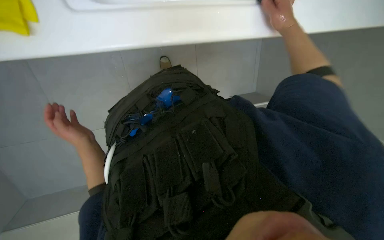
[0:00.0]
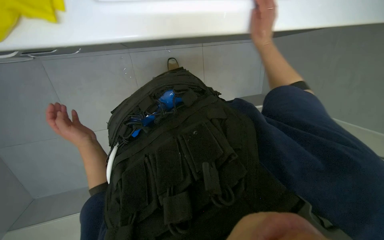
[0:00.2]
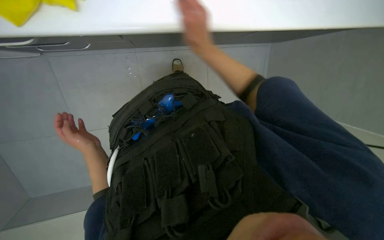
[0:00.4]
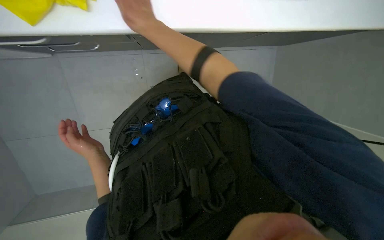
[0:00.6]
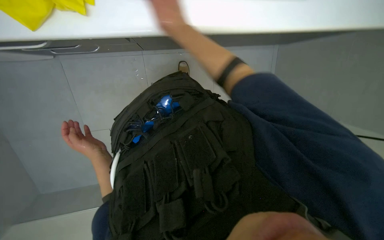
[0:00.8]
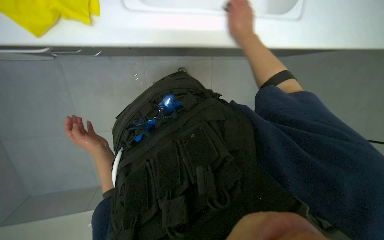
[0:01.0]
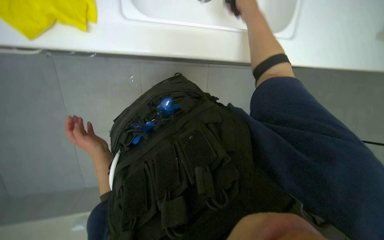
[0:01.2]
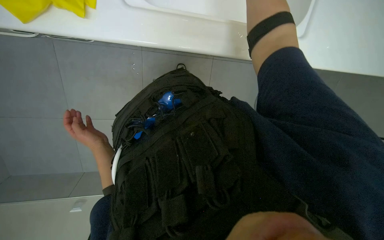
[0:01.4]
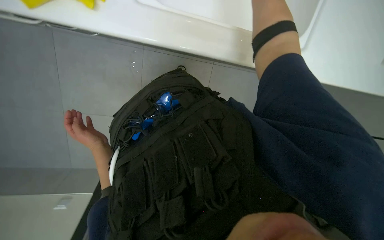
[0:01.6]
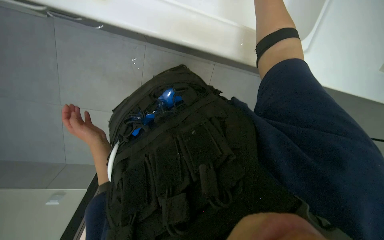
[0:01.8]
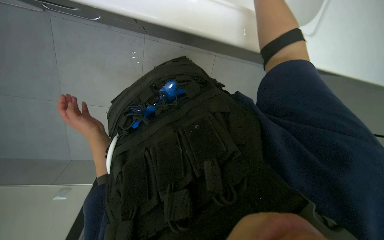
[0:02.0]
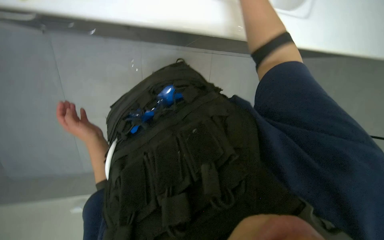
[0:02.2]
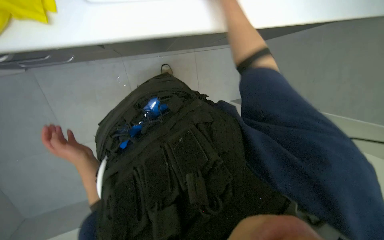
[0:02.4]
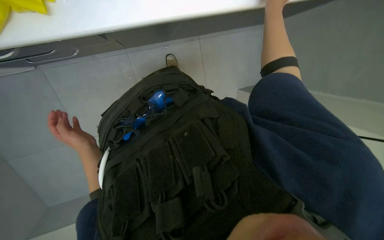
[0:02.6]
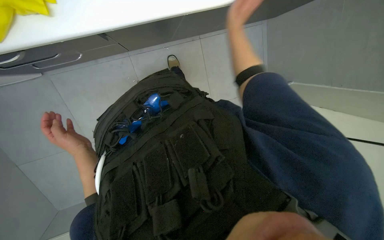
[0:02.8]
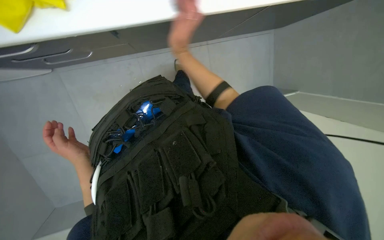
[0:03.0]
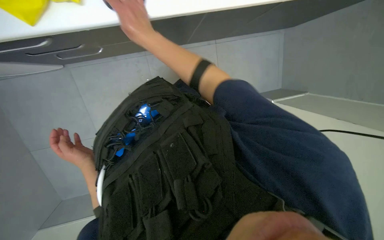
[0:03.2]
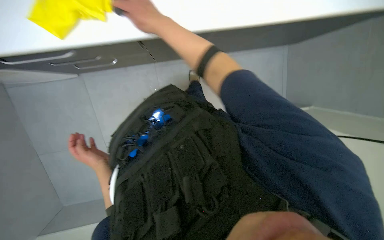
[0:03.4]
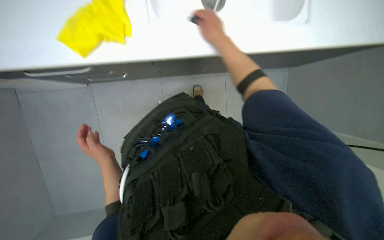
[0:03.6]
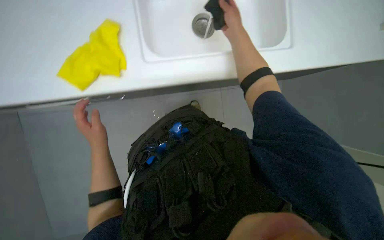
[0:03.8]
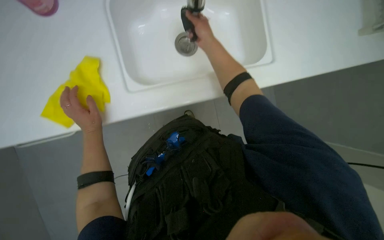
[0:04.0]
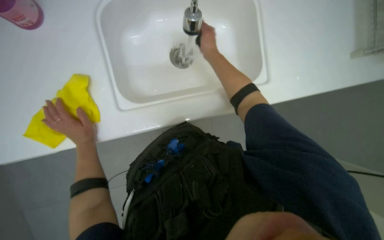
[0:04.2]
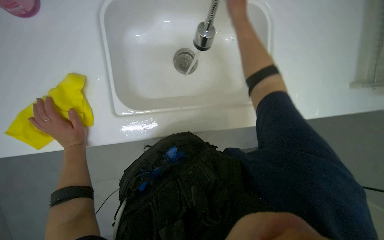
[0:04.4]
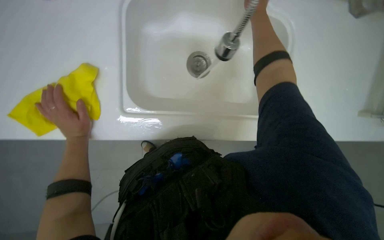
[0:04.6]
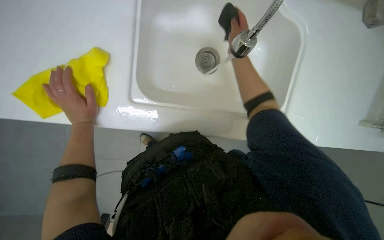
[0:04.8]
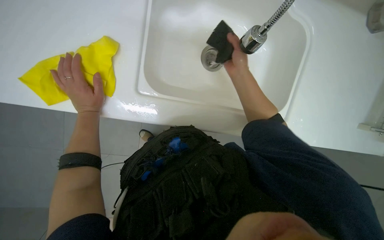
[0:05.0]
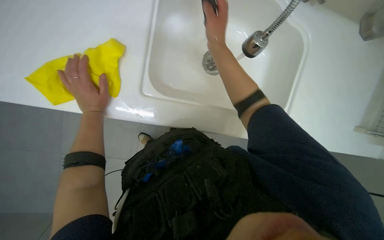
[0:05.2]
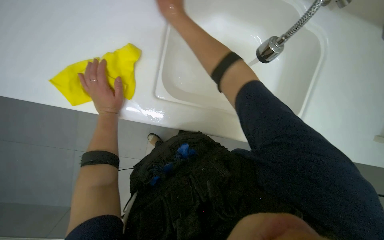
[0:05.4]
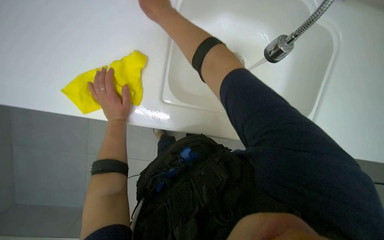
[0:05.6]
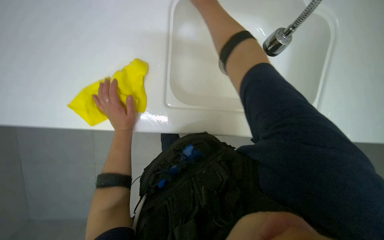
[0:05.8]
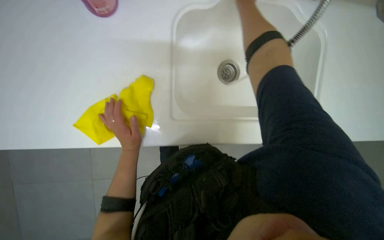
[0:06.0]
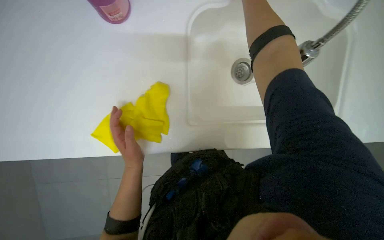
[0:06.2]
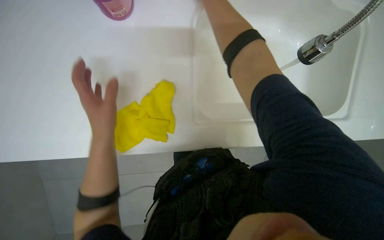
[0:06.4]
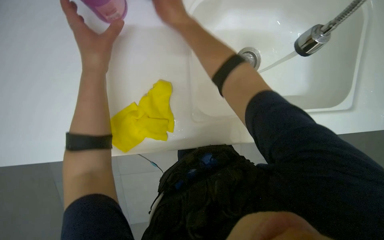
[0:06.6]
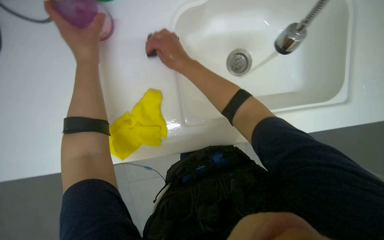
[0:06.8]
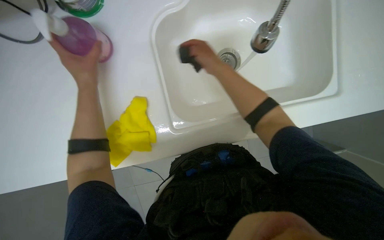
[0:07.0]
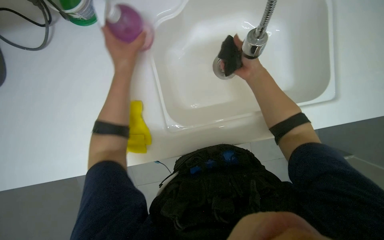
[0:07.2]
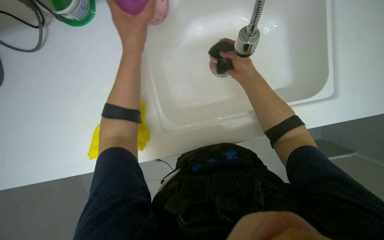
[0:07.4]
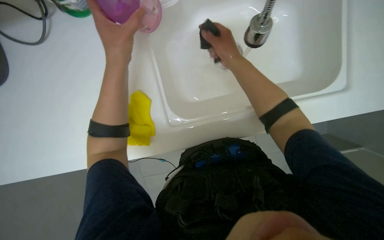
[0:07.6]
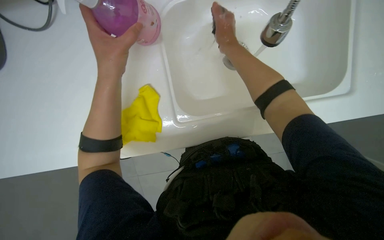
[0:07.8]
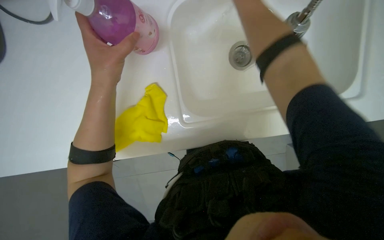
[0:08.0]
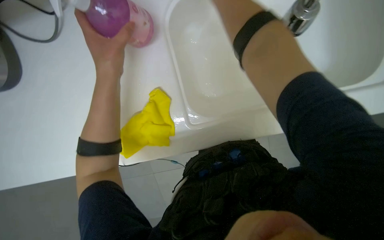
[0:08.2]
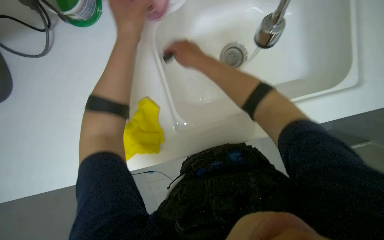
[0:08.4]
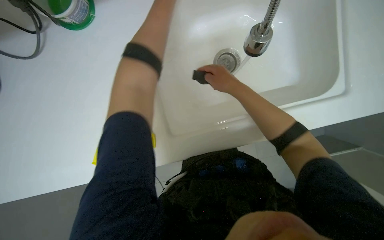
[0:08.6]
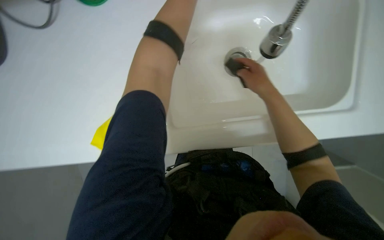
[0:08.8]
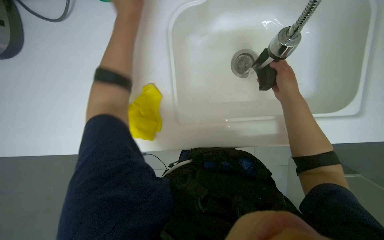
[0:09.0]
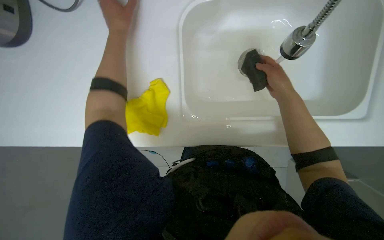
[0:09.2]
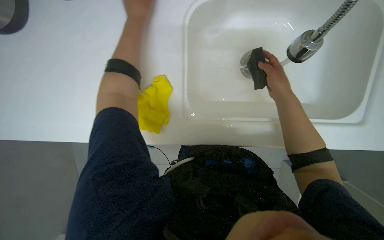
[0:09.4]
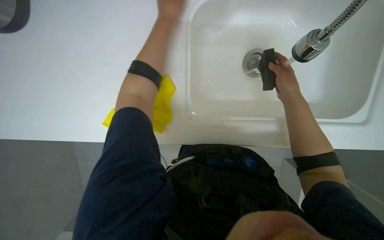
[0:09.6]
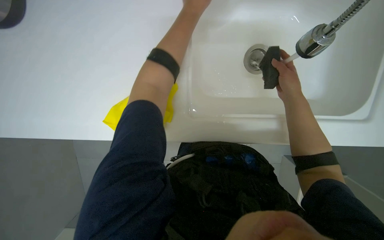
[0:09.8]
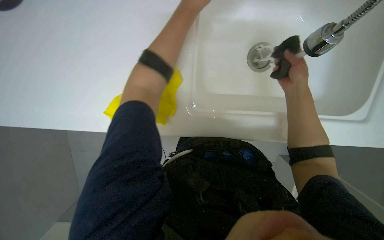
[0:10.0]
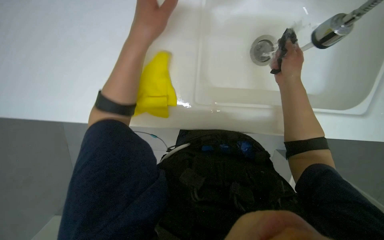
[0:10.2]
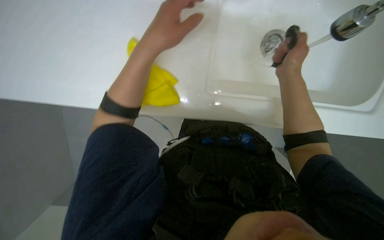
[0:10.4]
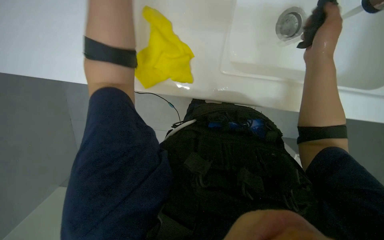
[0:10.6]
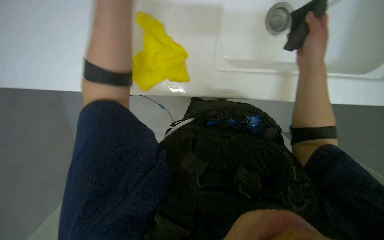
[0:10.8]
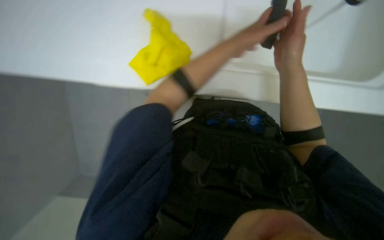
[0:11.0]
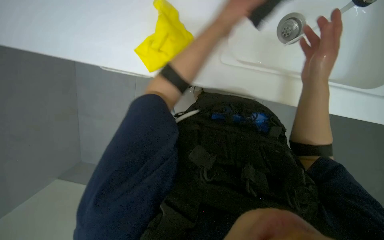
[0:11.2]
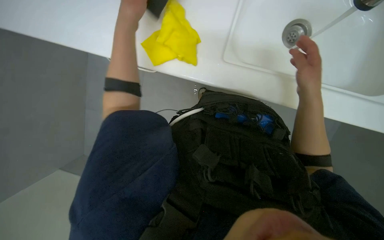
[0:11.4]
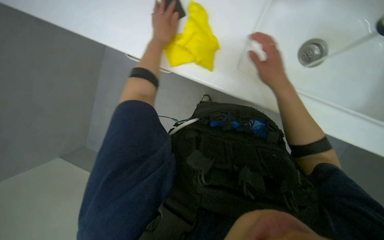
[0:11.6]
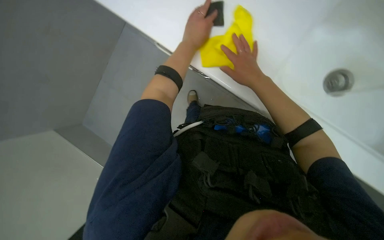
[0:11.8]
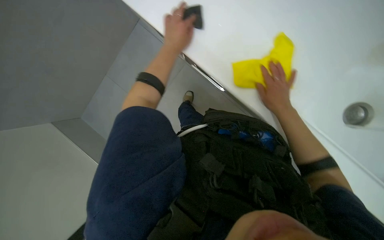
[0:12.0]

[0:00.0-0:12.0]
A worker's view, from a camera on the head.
Job: cleaning kitchen.
The whole recording: Cleaning kitchen sink and countertop. The worker scrubs the kitchen sink and countertop with a sponge and spray cleaner, then rinses the cloth.
0:03.0 to 0:04.4: The view tips upward by about 20 degrees. The left hand travels to the left by roughly 10 cm, while the right hand goes approximately 30 cm up the picture.
0:06.0 to 0:07.6: The left hand heads up the picture and nearer to the camera, covering approximately 35 cm.
0:10.4 to 0:12.0: The left hand moves nearer and farther over about 25 cm, changing direction 2 times. The right hand travels to the left and back again, about 15 cm each way.

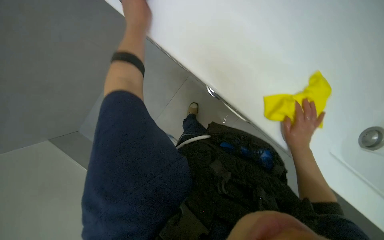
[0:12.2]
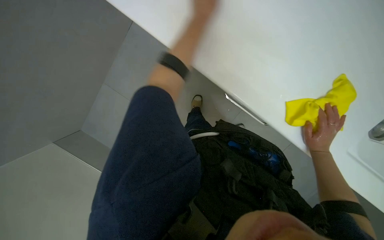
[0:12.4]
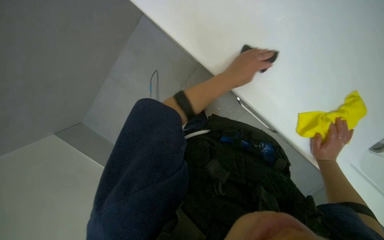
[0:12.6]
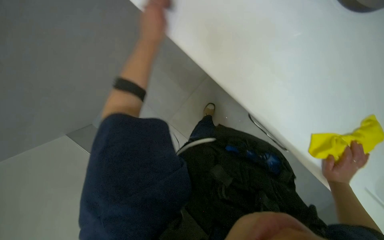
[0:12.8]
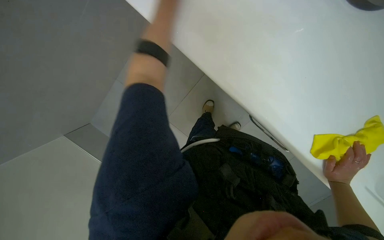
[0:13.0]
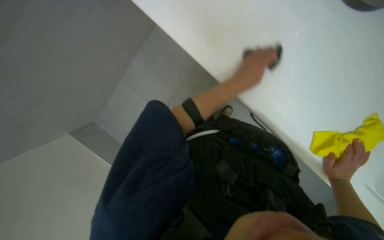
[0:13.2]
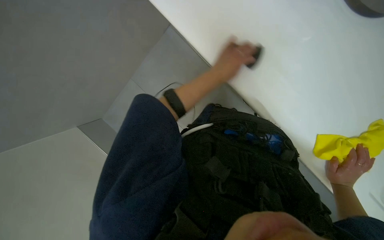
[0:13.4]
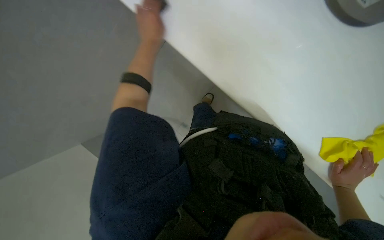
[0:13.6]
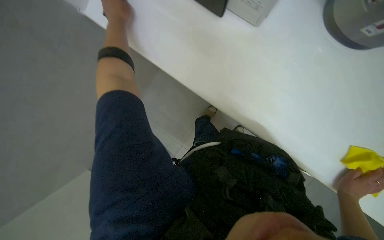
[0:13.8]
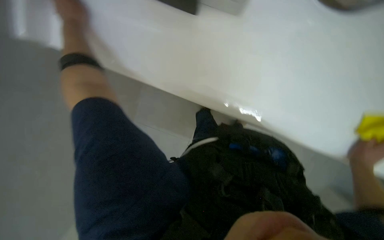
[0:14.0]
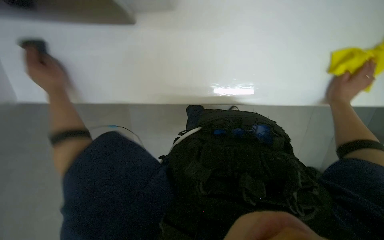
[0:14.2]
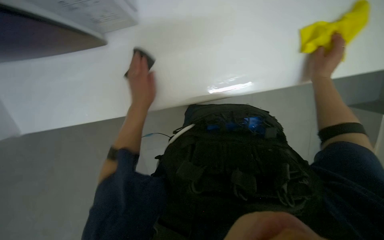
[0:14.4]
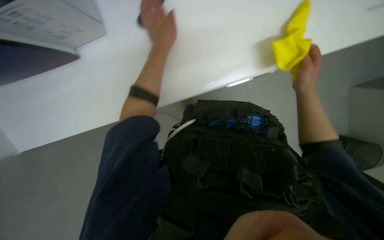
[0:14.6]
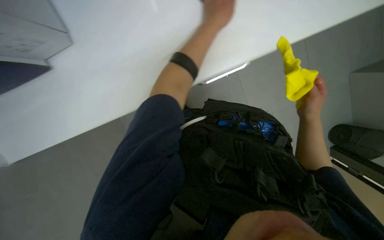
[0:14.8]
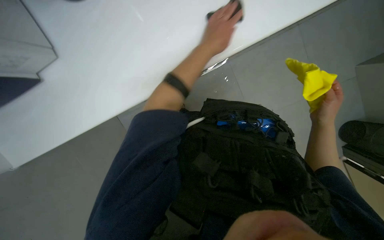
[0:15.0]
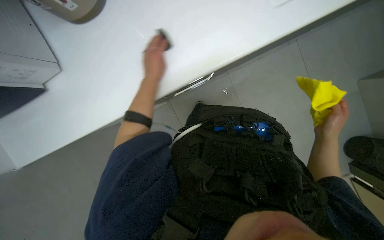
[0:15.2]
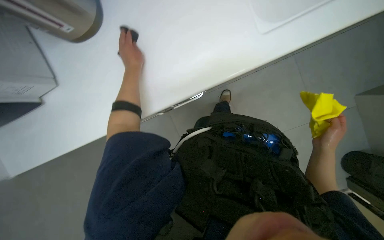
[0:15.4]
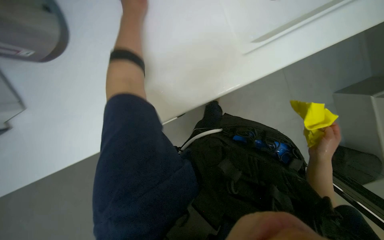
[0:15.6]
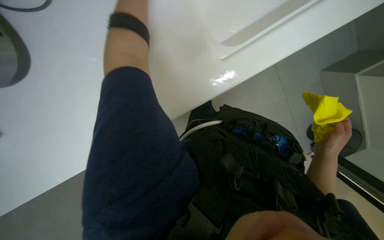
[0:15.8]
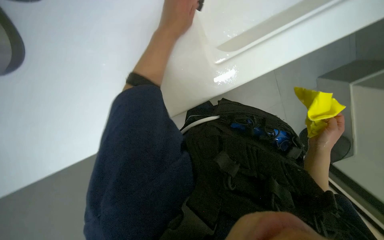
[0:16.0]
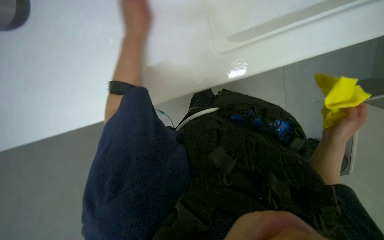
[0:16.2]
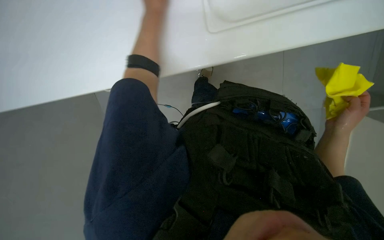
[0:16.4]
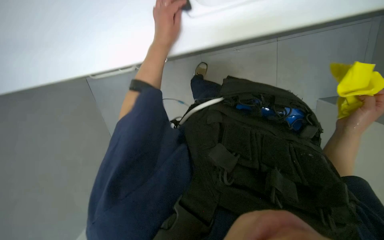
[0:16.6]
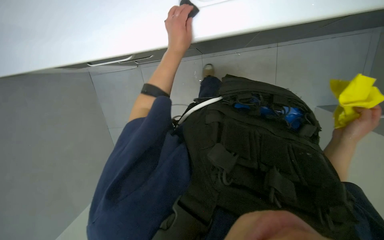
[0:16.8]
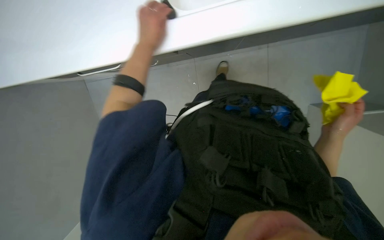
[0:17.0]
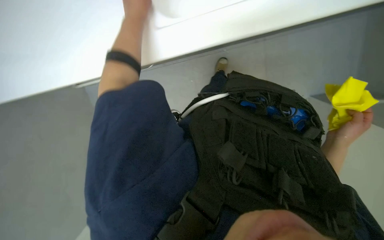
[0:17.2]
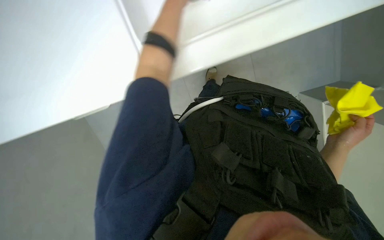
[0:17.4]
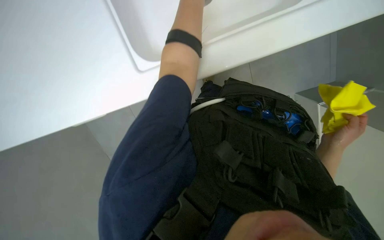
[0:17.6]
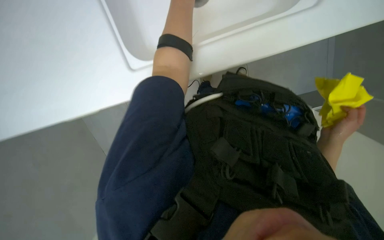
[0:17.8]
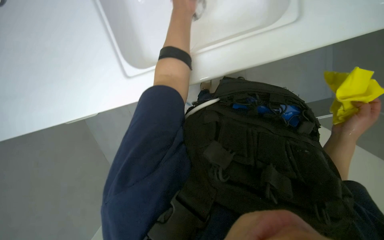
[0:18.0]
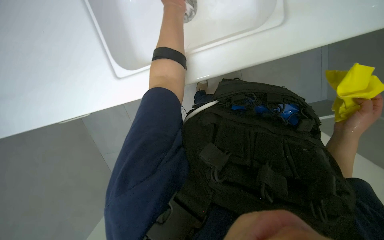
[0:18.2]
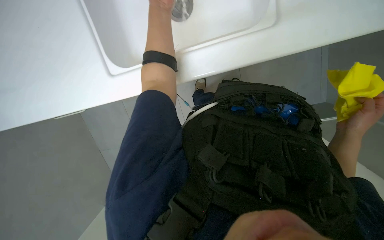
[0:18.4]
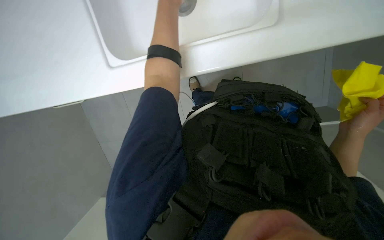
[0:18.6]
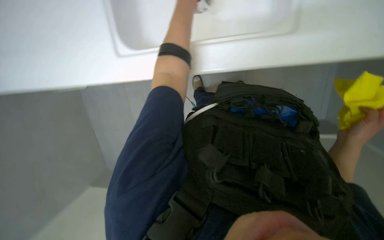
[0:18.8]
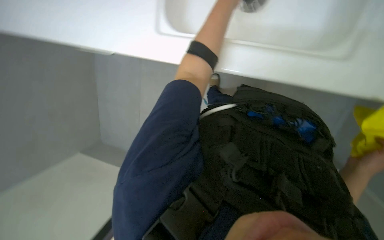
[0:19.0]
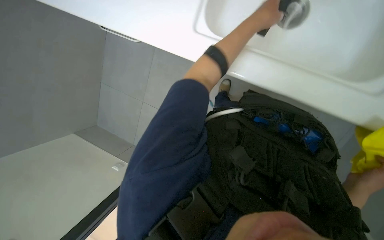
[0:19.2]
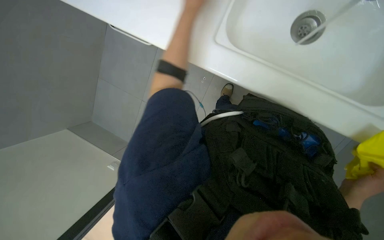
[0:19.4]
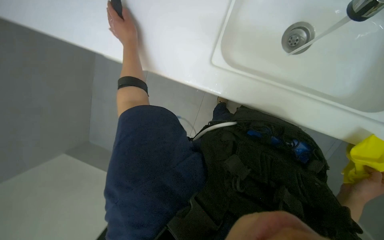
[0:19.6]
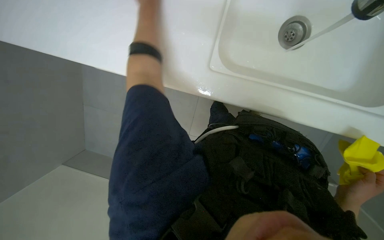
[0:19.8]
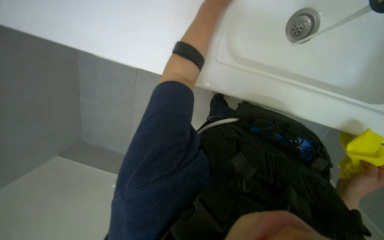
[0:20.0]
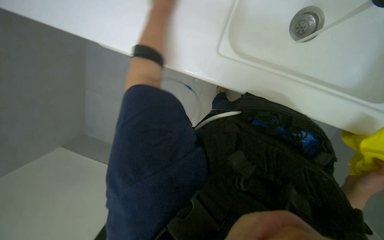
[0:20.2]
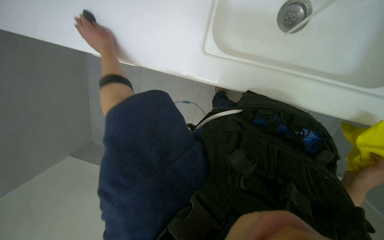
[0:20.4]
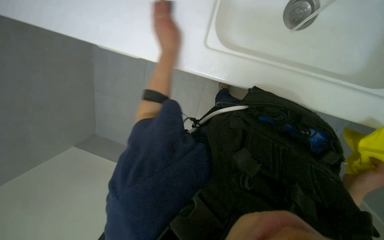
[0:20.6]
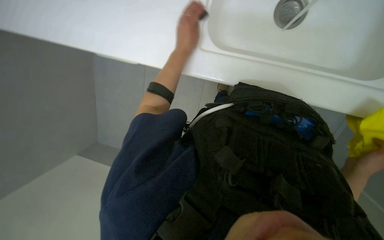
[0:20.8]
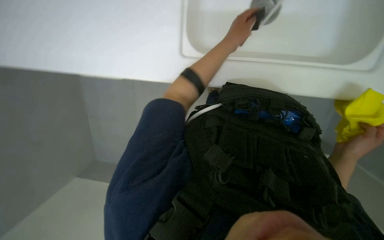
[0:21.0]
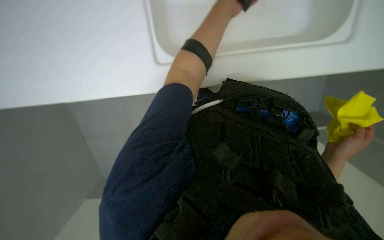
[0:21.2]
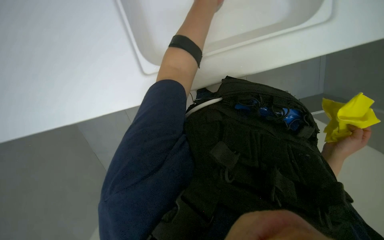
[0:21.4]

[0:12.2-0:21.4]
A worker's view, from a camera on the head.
Job: cleaning kitchen.
The whole recording: Cleaning kitchen sink and countertop. The worker scrubs the kitchen sink and countertop with a sponge and spray cleaner, then rinses the cloth.
0:12.2 to 0:13.8: The wearer's head swings roughly 25 degrees to the left. The left hand shifts roughly 25 cm to the left.
0:13.8 to 0:15.2: Everything in view rotates roughly 30 degrees counterclockwise.
0:19.8 to 0:21.4: The view tilts roughly 15 degrees downward.
